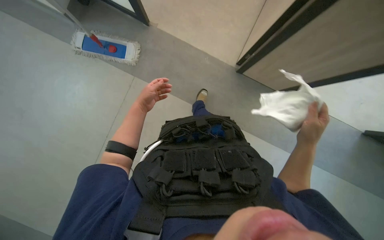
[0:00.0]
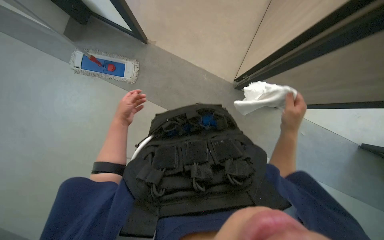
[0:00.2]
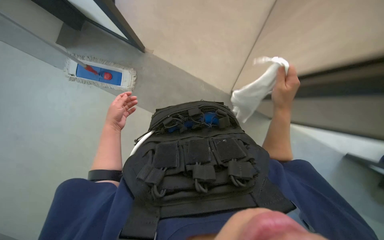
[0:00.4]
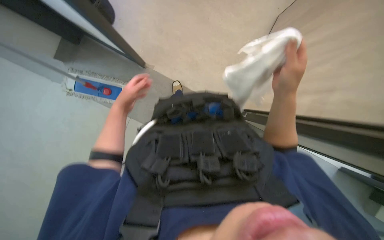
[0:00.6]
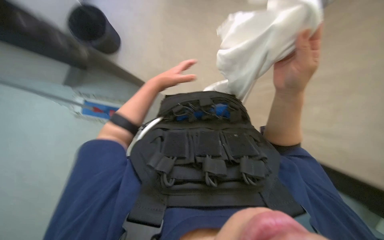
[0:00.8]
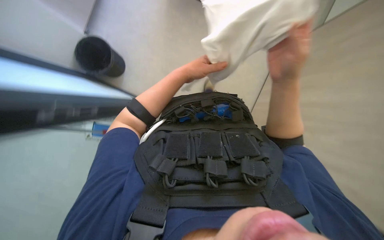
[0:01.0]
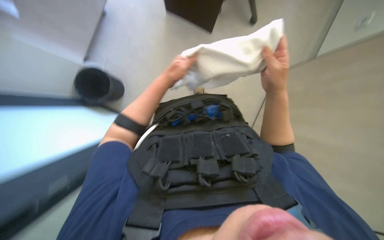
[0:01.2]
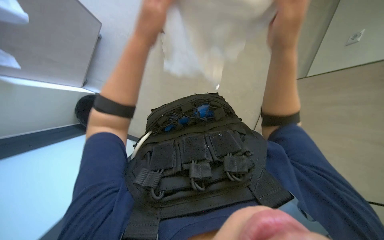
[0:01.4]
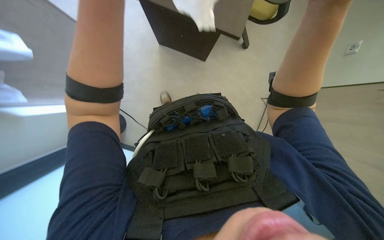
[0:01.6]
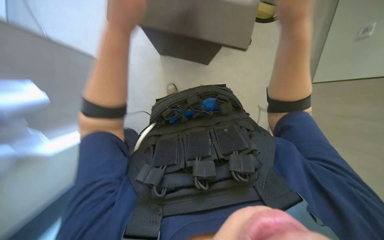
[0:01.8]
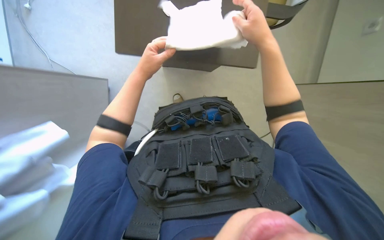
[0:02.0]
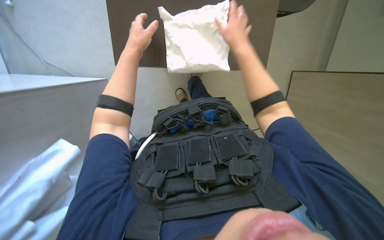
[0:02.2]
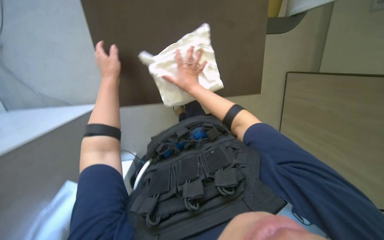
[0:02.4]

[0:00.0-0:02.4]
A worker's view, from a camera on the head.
Job: mopping floor.
The whole recording: Mopping office floor. The worker mops the office floor with a long-handled mop.
0:00.0 to 0:01.2: The left hand is displaced up the picture by some 35 cm. The right hand shifts roughly 35 cm up the picture and to the left.
0:01.2 to 0:02.4: The left hand goes about 10 cm to the left; the right hand travels farther from the camera and to the left by about 25 cm.

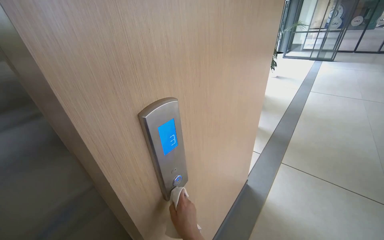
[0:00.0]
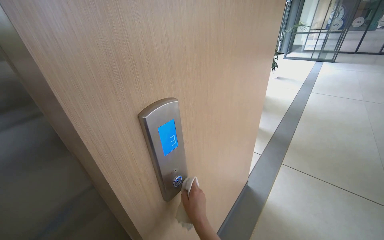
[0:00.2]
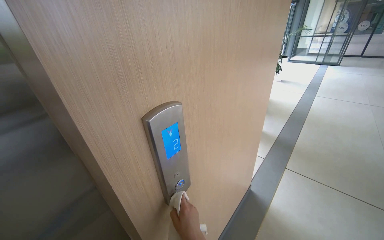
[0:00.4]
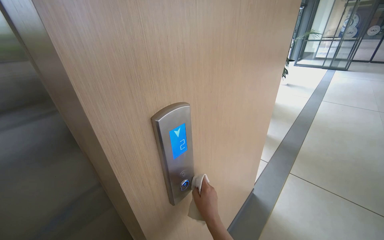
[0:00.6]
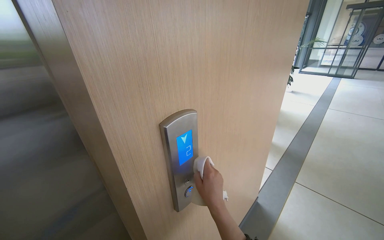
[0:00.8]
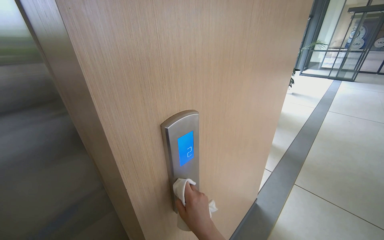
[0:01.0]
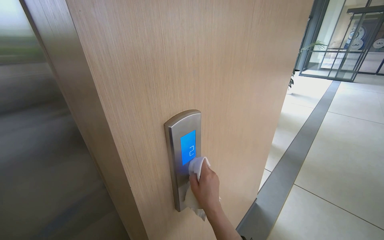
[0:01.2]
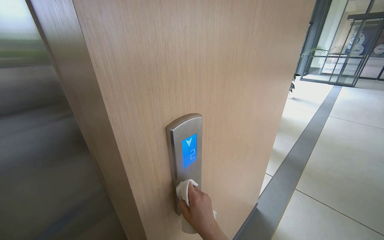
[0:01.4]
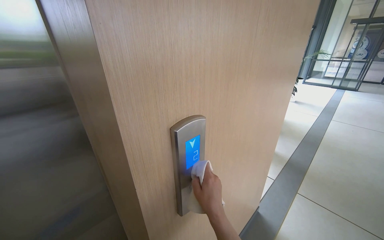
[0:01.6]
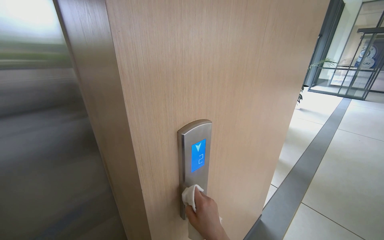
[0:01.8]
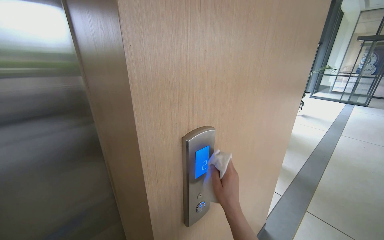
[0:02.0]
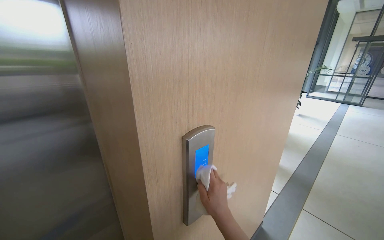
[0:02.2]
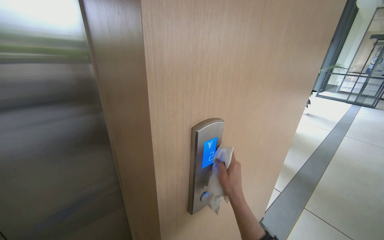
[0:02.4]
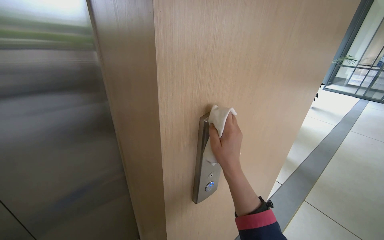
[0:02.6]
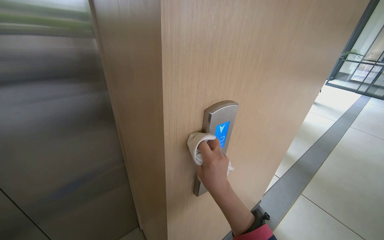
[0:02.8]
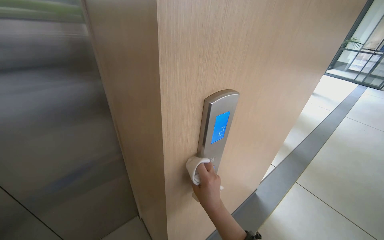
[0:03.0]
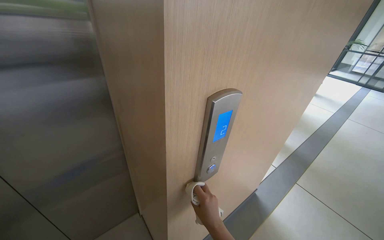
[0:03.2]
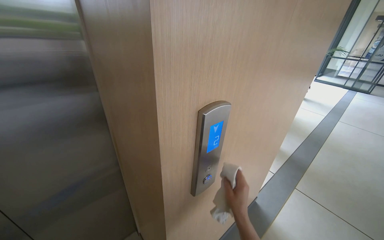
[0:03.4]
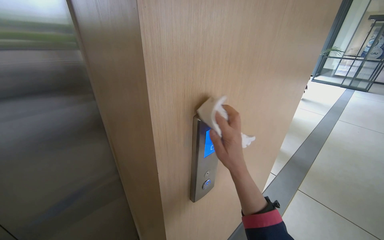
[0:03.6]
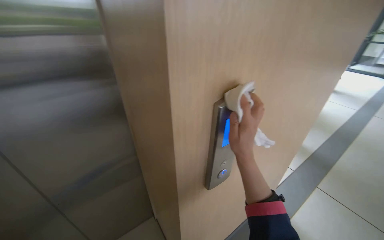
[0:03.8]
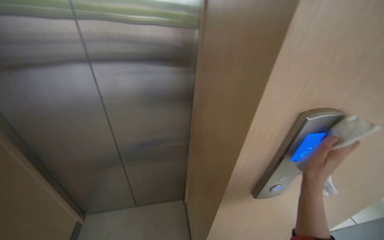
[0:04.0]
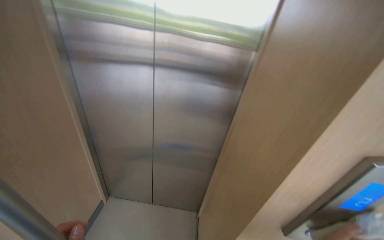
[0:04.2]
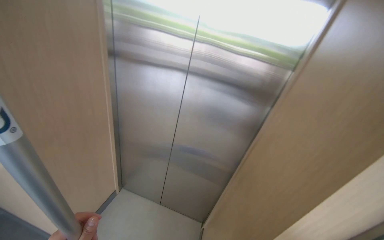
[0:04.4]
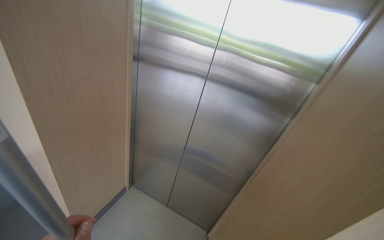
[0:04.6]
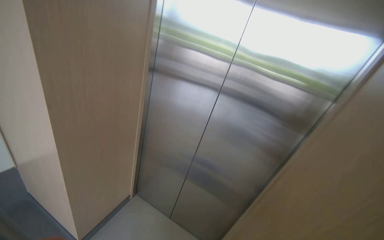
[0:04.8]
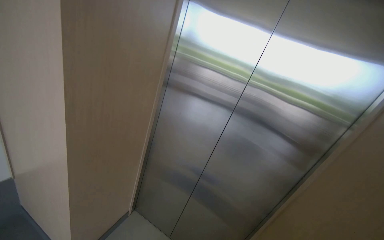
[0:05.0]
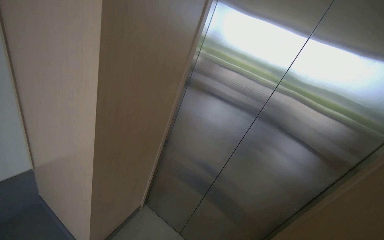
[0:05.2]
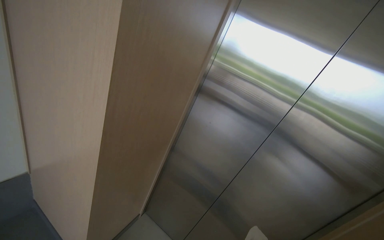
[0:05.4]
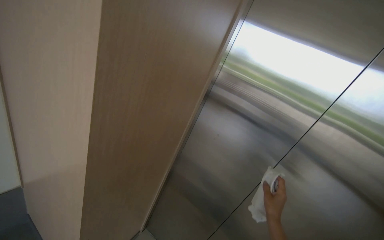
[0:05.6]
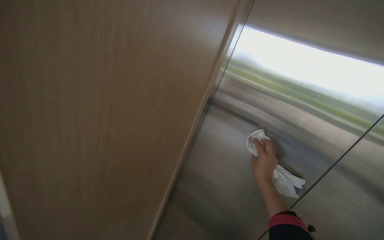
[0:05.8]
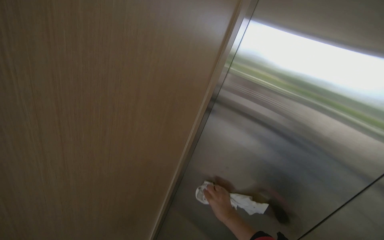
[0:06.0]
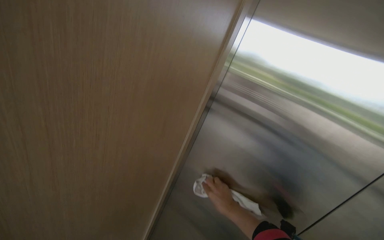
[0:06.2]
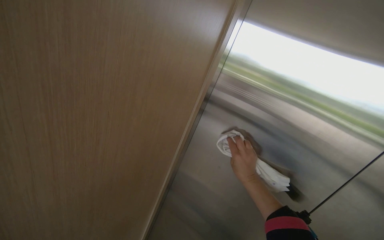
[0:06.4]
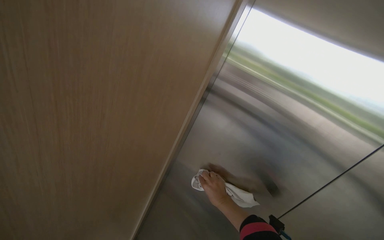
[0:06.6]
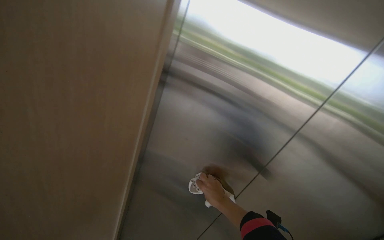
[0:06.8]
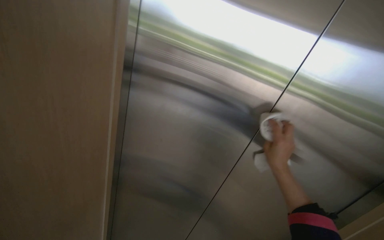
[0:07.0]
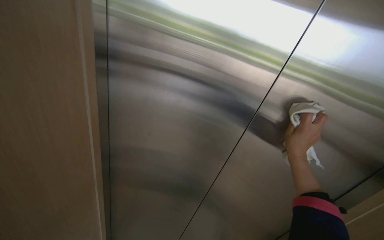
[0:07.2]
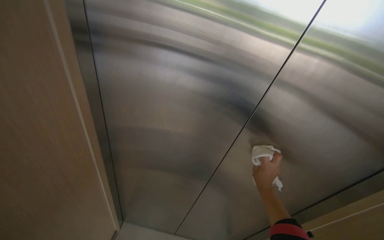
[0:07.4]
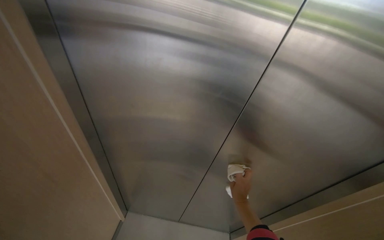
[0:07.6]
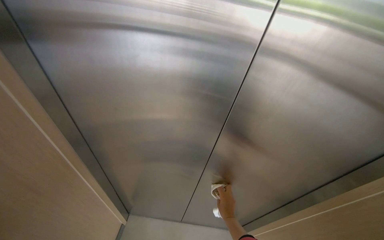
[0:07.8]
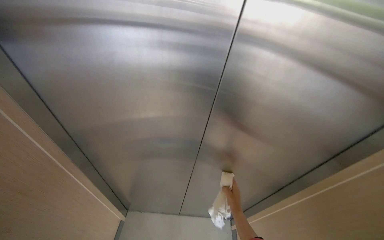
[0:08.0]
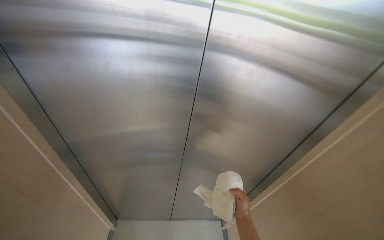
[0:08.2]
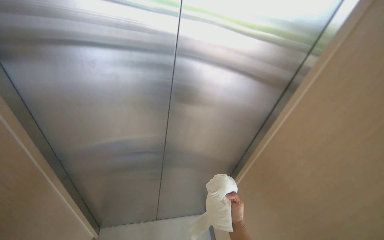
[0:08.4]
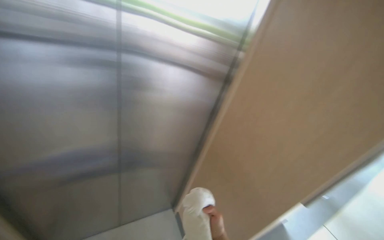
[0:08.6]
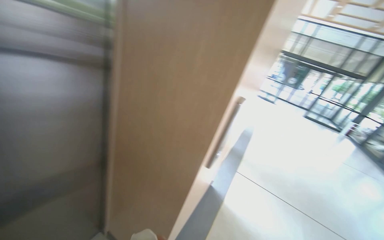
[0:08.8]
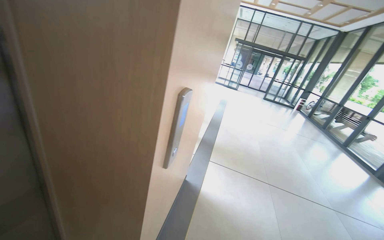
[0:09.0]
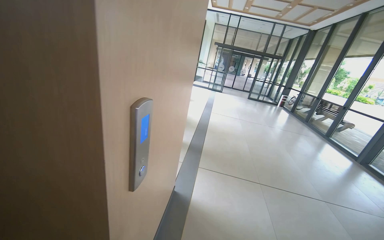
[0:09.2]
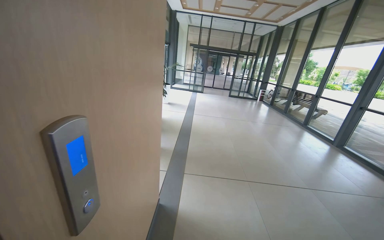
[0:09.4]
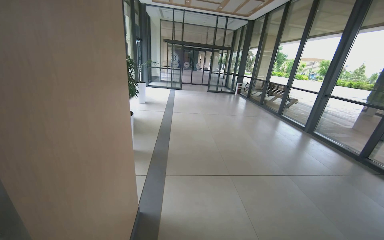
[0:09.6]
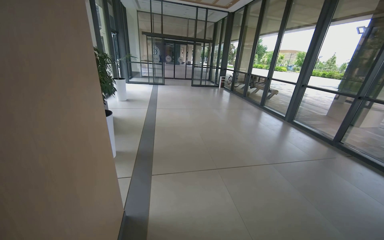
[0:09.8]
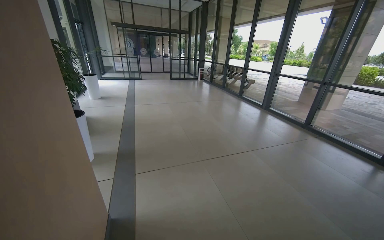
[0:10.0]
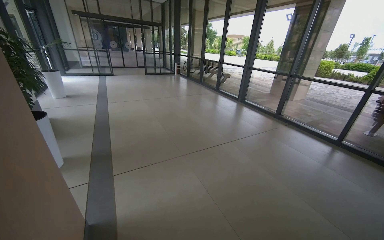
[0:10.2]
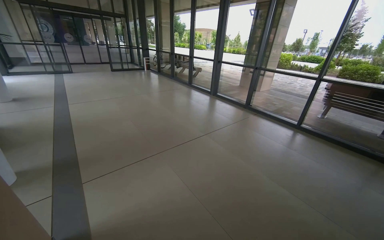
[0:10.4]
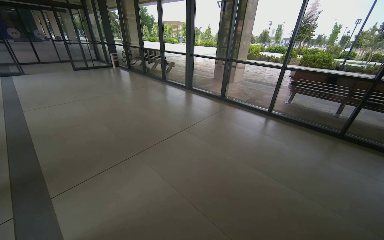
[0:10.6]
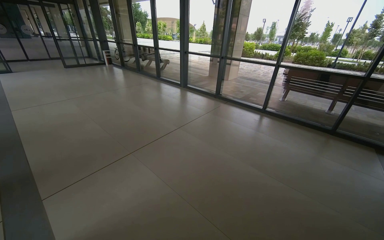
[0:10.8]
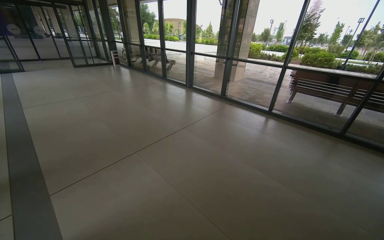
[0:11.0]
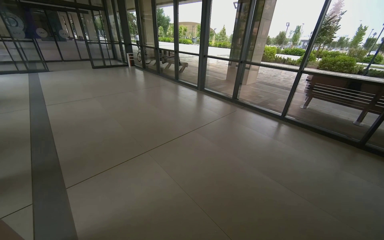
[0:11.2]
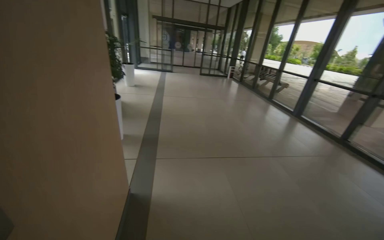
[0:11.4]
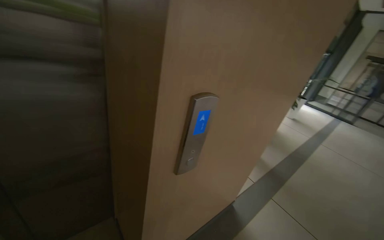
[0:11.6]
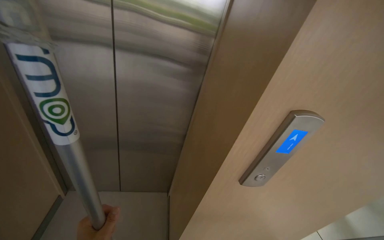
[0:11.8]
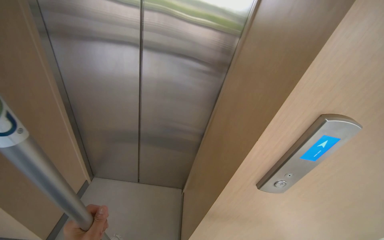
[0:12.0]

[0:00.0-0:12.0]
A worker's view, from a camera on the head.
Job: wiping surfaces.
The whole recording: Cleaning elevator interior. The worker cleans the elevator interior and floor, including the ceiling, walls, control panel, and handrails, using a cloth.
0:03.0 to 0:04.4: The wearer's head swings roughly 55 degrees to the left.
0:04.4 to 0:06.0: The camera travels roughly 50 cm. The view tilts about 15 degrees upward.
0:06.0 to 0:07.6: The view pans to the right by some 15 degrees. The camera pitches downward, by some 15 degrees. The right hand goes up and down the picture, approximately 20 cm each way, reversing 3 times.
0:07.6 to 0:09.0: The camera travels some 40 cm. The head turns to the right by about 80 degrees.
0:10.4 to 0:12.0: The wearer looks about 120 degrees further to the left. The wearer looks about 15 degrees further upward.

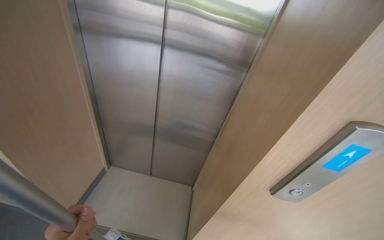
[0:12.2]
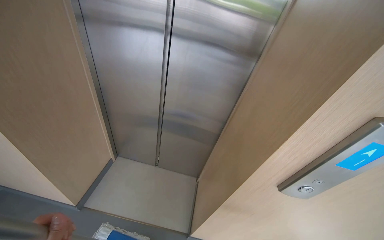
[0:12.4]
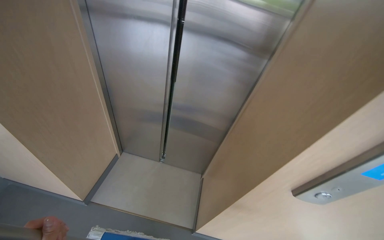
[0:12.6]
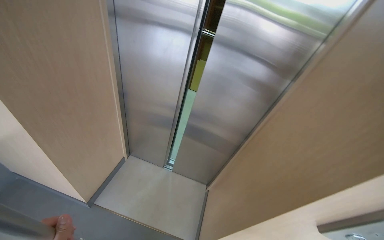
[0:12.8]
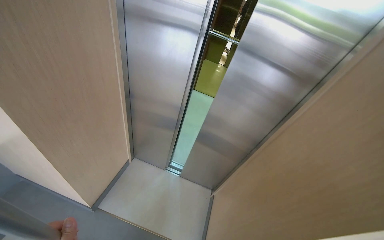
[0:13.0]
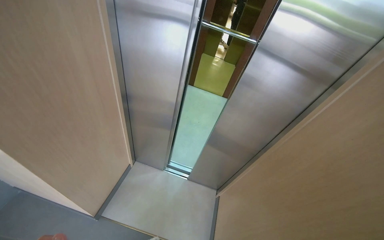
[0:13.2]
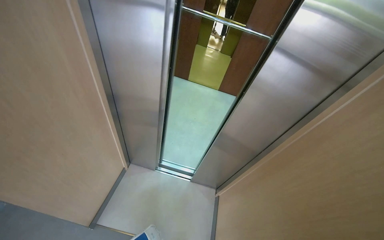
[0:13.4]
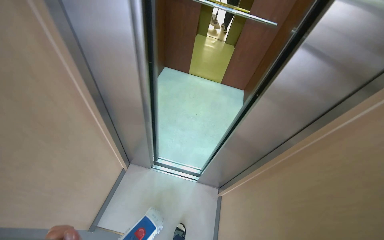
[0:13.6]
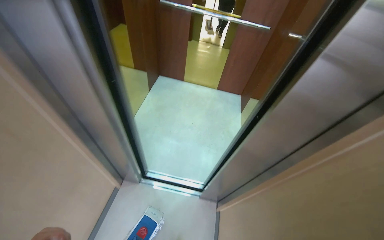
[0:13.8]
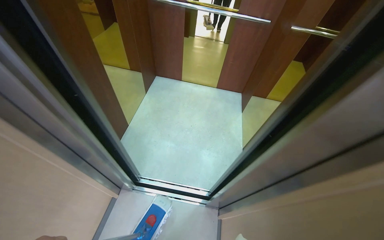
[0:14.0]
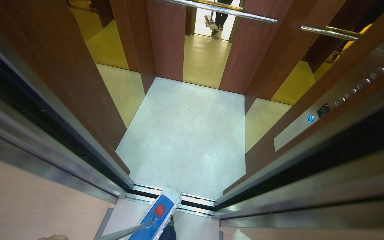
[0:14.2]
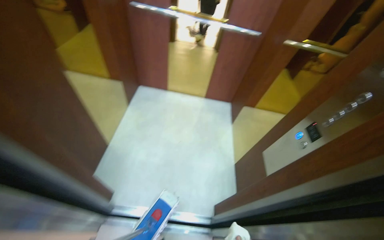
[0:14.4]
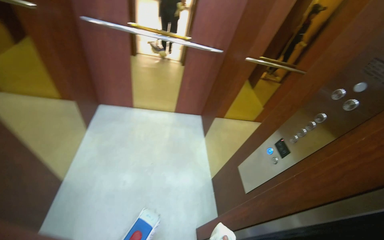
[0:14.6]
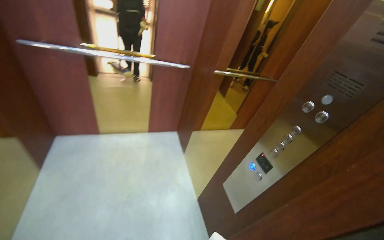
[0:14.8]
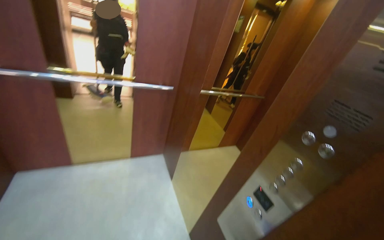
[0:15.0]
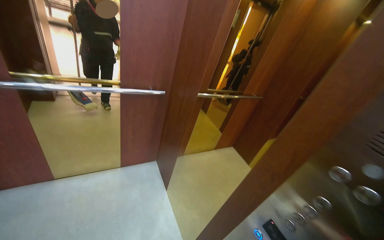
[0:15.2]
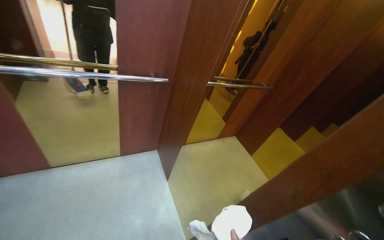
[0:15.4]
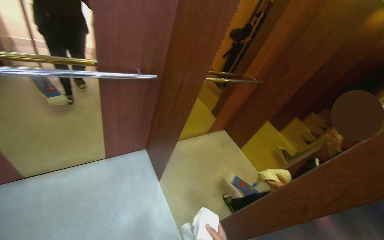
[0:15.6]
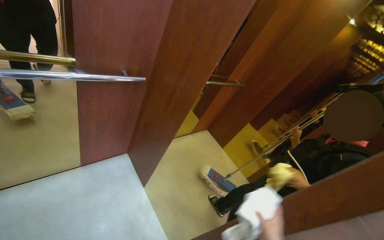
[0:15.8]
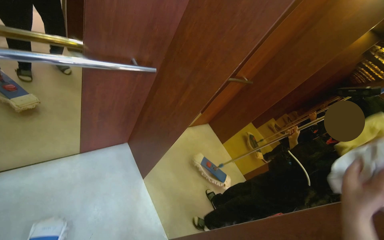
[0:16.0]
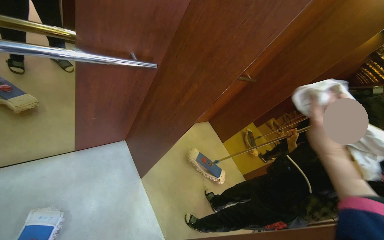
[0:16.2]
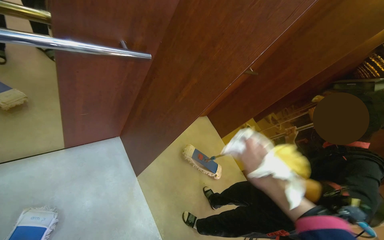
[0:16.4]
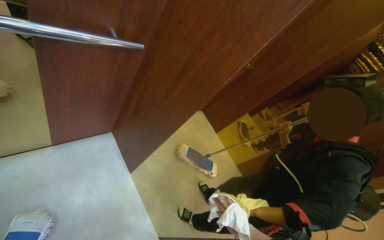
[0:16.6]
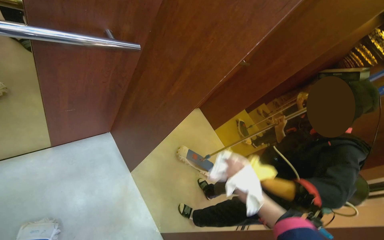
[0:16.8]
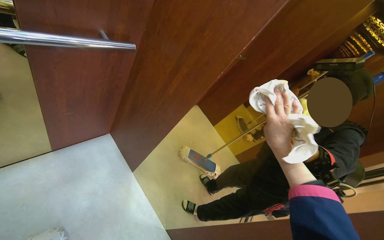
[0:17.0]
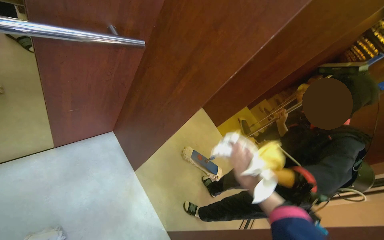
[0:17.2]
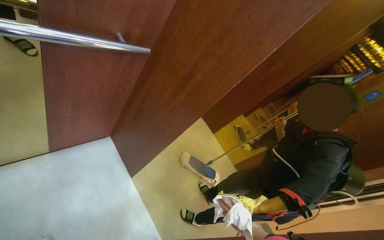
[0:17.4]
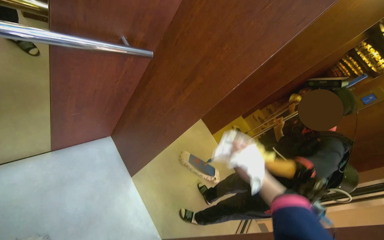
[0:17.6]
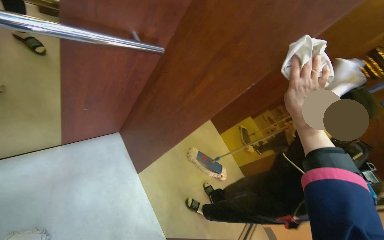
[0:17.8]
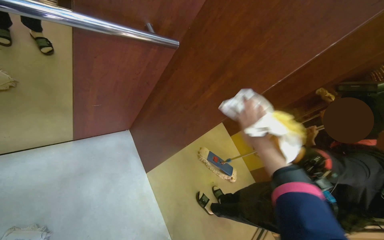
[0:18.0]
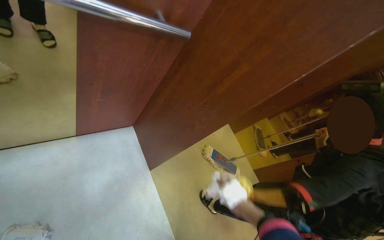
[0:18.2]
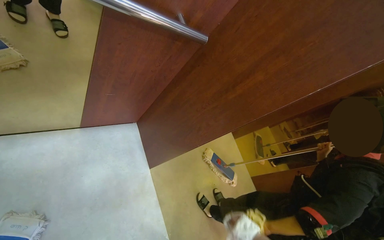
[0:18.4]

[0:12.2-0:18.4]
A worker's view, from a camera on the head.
Job: wiping surfaces.
The whole recording: Cleaning elevator interior. The worker cleans the elevator interior and floor, including the ceiling, walls, control panel, and handrails, using a cloth.
0:13.8 to 0:15.4: The camera travels roughly 90 cm. The head rotates some 35 degrees to the right.
0:15.4 to 0:16.8: The camera is aimed some 20 degrees further to the right.
